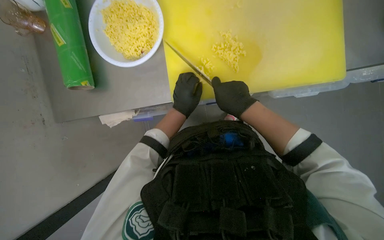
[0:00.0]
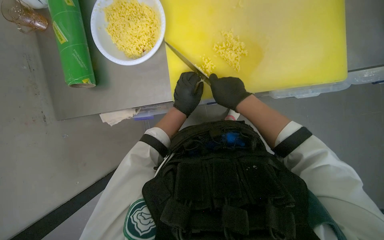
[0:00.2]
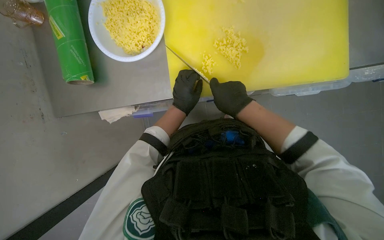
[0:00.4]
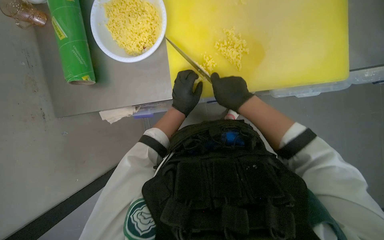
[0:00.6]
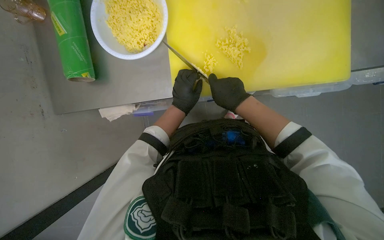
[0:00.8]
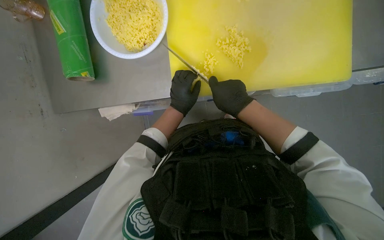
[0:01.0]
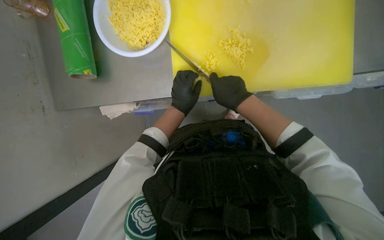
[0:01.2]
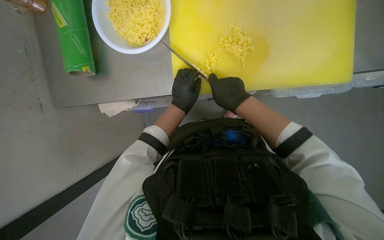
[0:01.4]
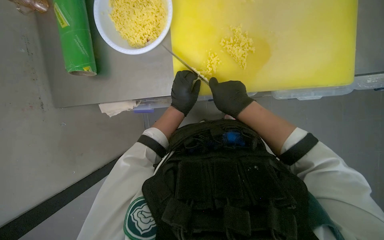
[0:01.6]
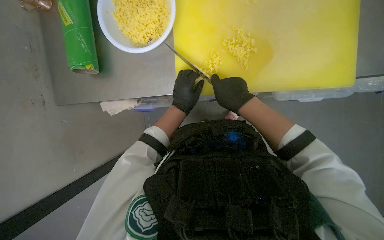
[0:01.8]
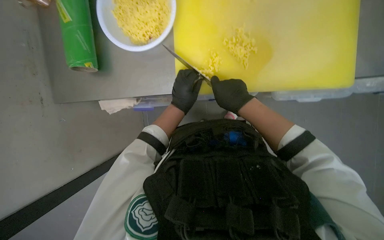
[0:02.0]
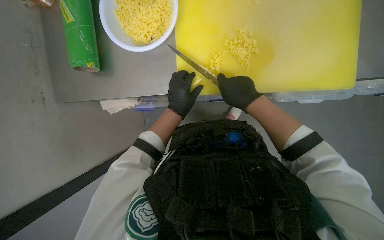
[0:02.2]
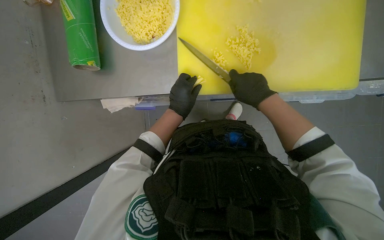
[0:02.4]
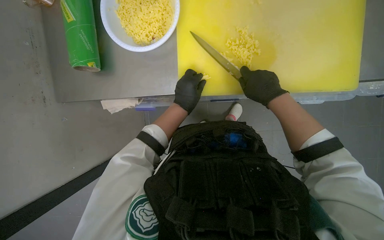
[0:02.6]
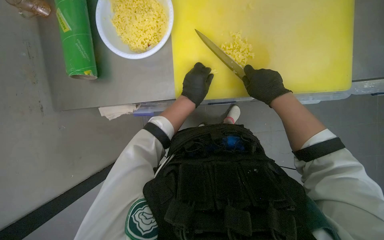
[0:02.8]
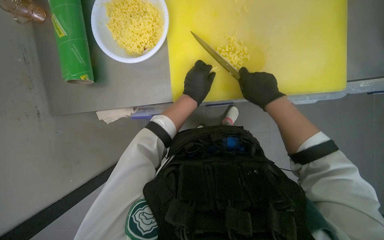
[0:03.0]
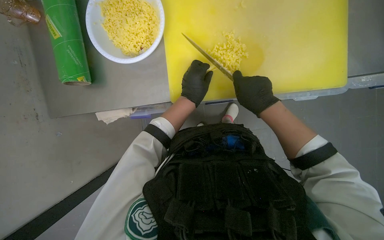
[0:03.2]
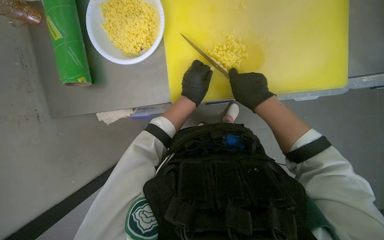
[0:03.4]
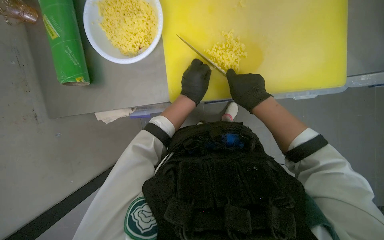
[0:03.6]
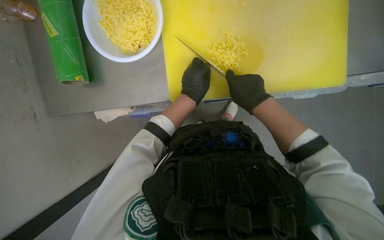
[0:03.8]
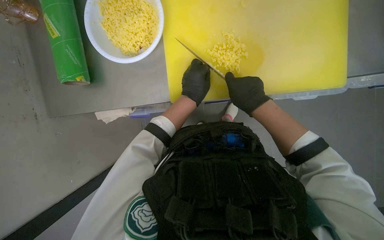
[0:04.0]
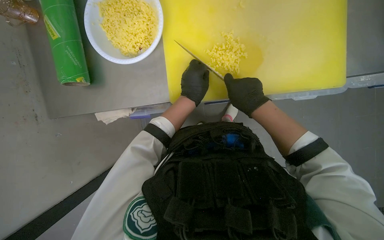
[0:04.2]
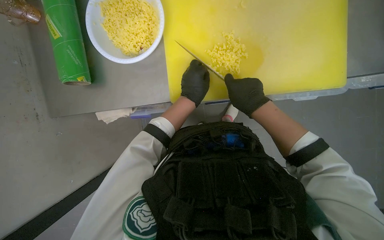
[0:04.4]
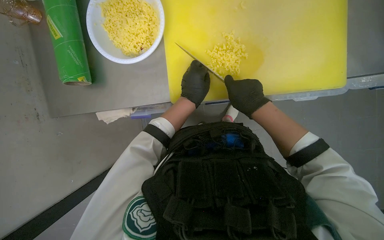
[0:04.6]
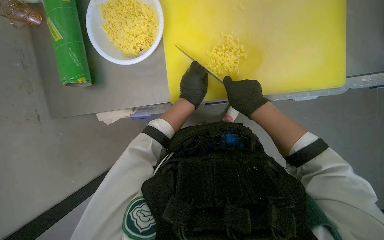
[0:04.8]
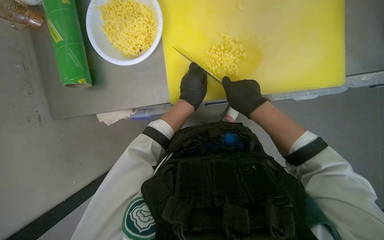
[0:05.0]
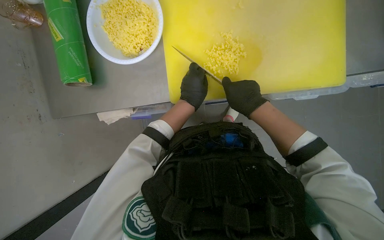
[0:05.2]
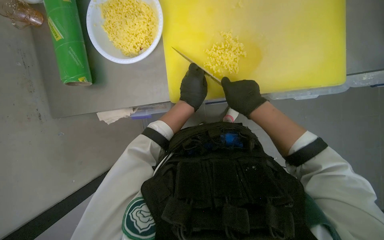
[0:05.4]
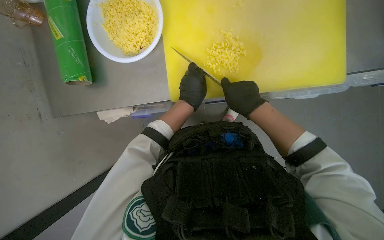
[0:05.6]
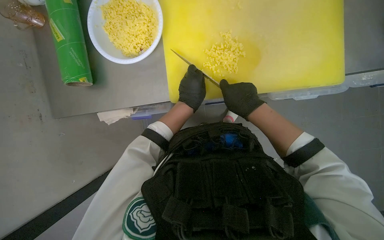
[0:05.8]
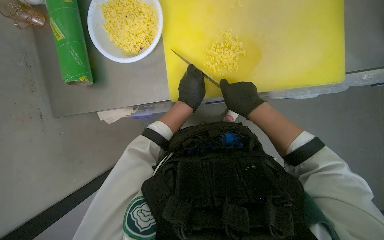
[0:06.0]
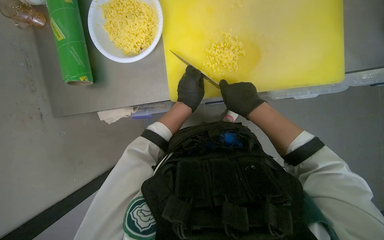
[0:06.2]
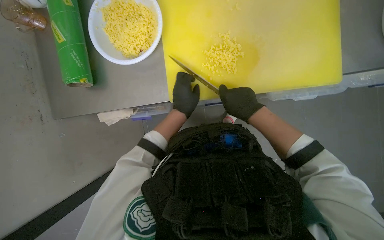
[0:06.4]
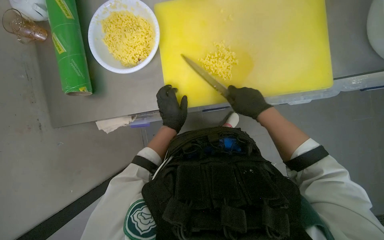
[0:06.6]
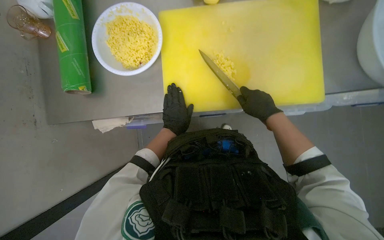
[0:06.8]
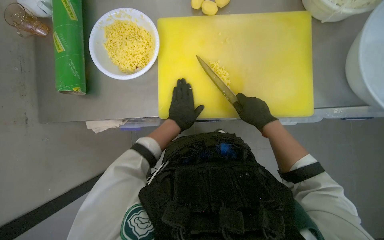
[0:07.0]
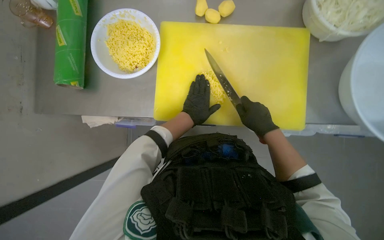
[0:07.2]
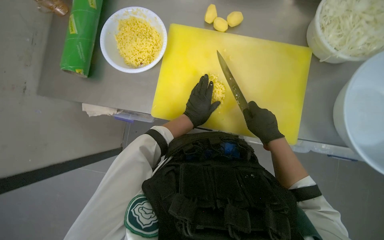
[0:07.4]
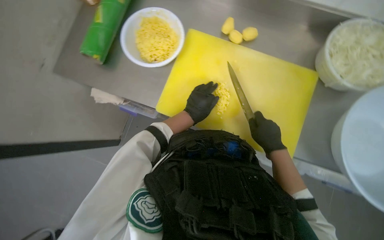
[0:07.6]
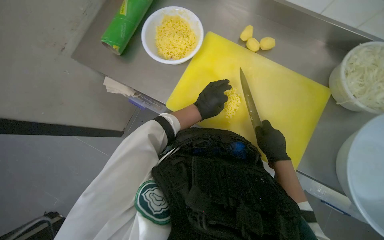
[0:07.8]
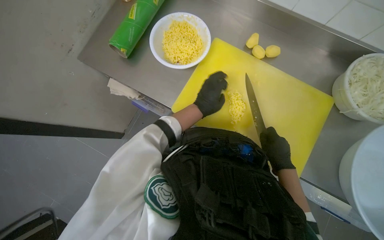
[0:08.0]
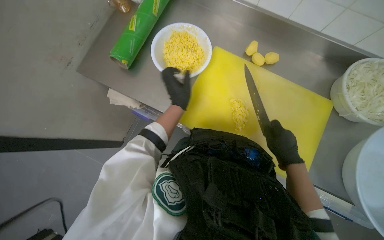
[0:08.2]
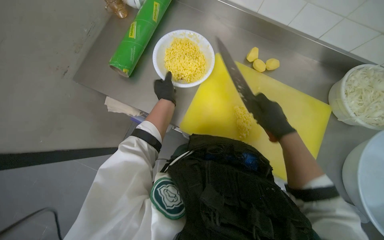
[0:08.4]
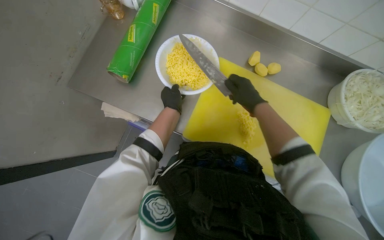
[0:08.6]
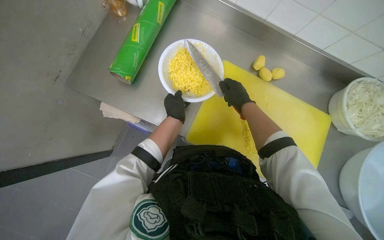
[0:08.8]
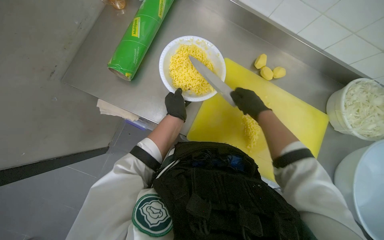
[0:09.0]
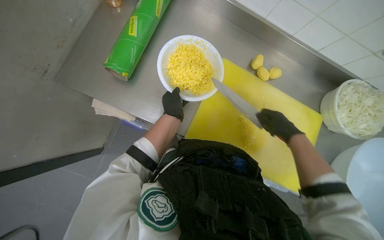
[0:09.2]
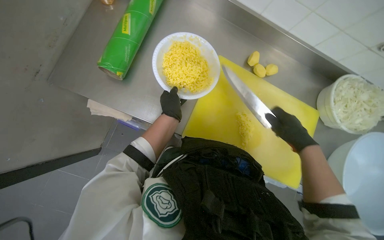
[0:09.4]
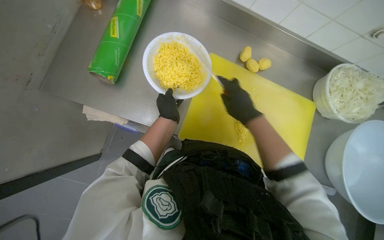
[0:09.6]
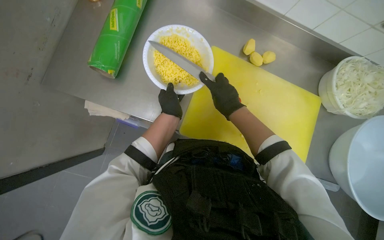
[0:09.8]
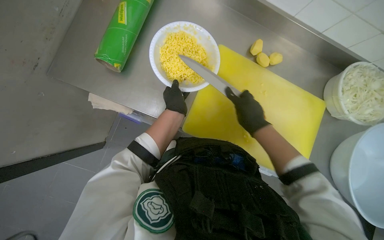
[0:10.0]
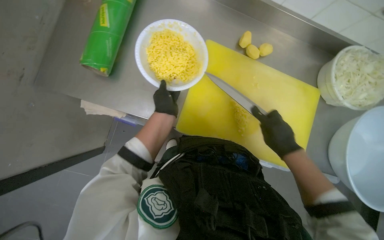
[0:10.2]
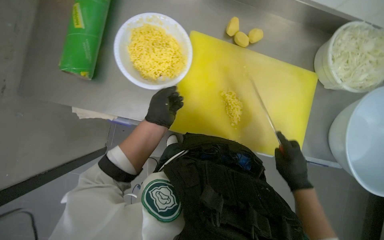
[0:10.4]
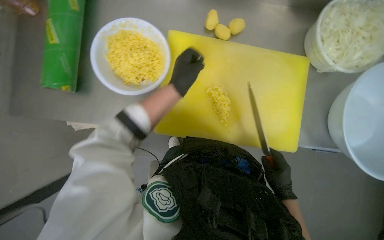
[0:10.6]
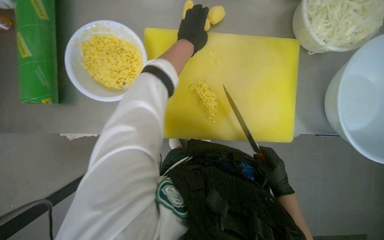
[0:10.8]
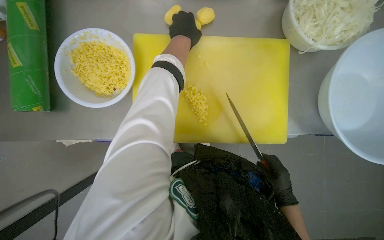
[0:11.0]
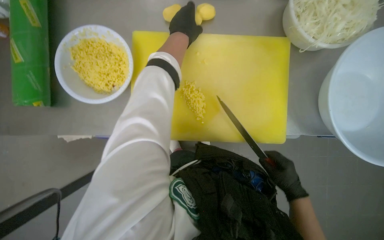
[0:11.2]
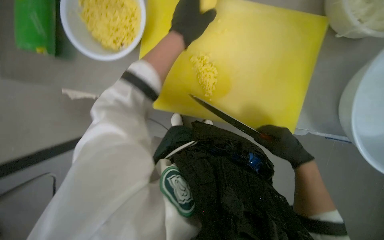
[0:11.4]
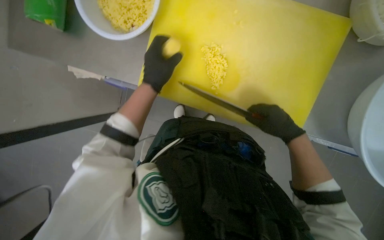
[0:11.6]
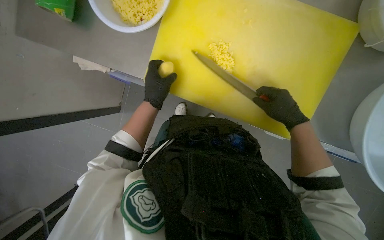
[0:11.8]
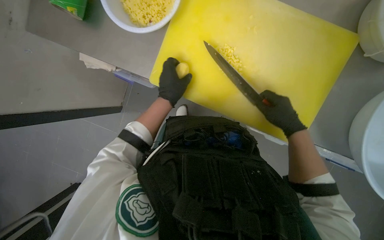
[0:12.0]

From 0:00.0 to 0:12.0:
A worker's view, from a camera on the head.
Job: preparing food.
The whole recording: Slicing and dicing potatoes. The worker slices and dices potatoes on a yellow cutting board, then transfers them to a white bowl.
From 0:00.0 to 0:01.6: The hands are busy where they are.
From 0:01.6 to 0:03.0: The right hand goes some 10 cm to the right.
From 0:03.0 to 0:06.0: The hands are busy where they are.
From 0:06.0 to 0:07.6: The scene rotates clockwise by roughly 25 degrees.
From 0:07.6 to 0:09.0: The left hand shifts roughly 20 cm to the left and farther from the camera, while the right hand goes some 25 cm up the picture.
From 0:09.0 to 0:10.4: The right hand moves down the picture and to the right, approximately 35 cm.
From 0:10.4 to 0:12.0: The left hand travels up the picture and back again, some 30 cm each way; the right hand travels up the picture by approximately 10 cm.

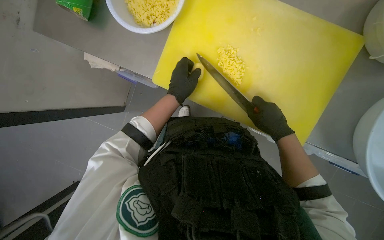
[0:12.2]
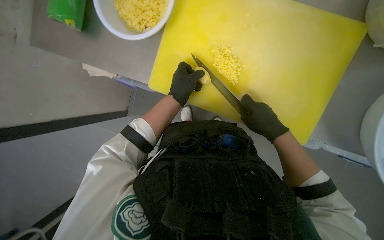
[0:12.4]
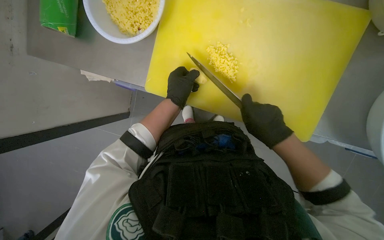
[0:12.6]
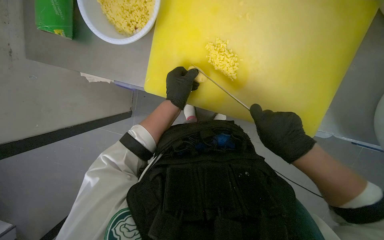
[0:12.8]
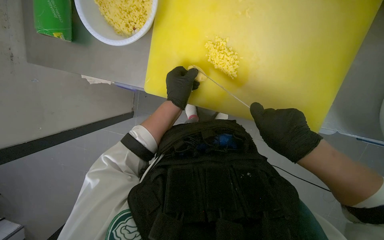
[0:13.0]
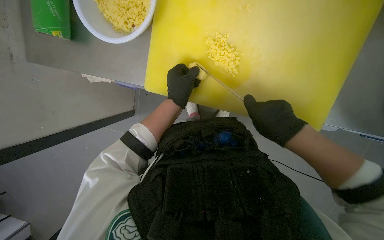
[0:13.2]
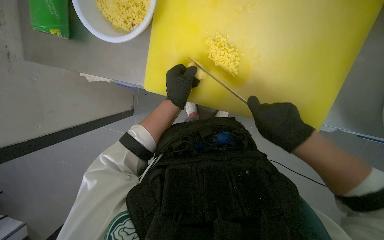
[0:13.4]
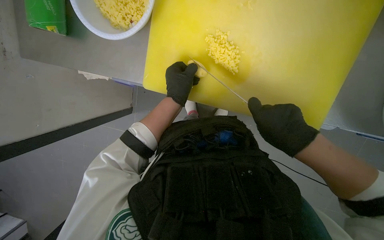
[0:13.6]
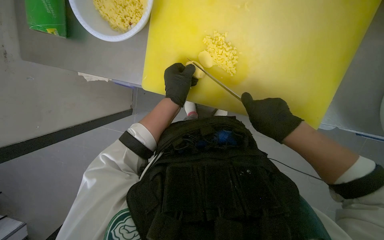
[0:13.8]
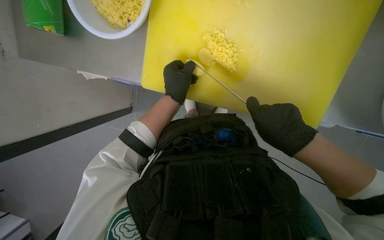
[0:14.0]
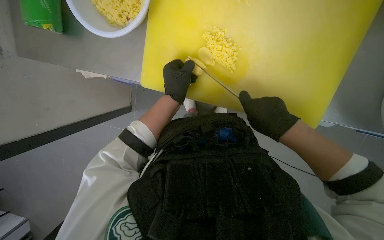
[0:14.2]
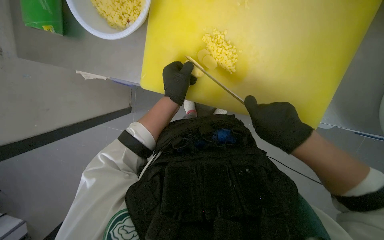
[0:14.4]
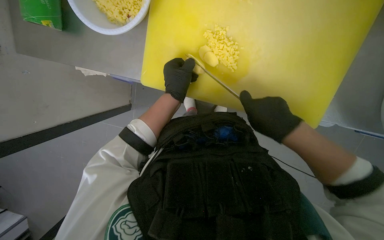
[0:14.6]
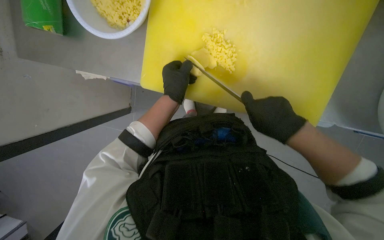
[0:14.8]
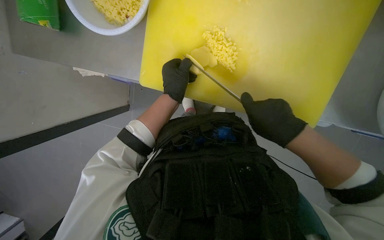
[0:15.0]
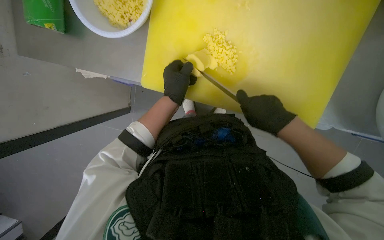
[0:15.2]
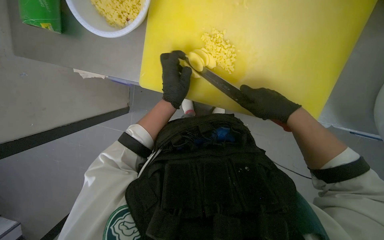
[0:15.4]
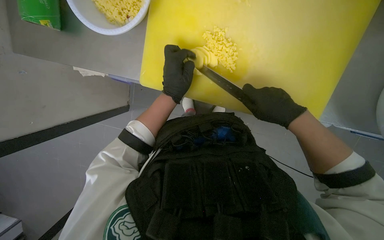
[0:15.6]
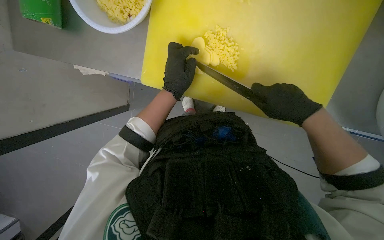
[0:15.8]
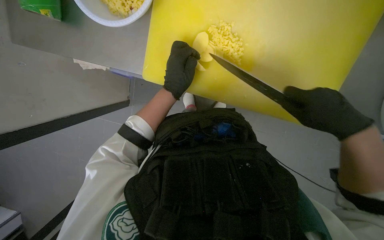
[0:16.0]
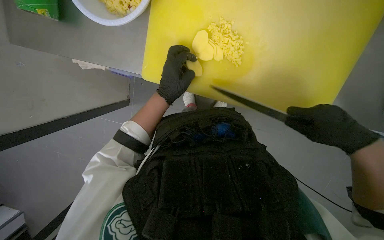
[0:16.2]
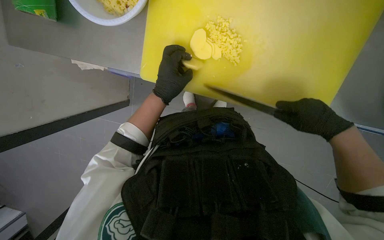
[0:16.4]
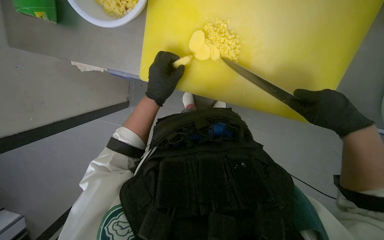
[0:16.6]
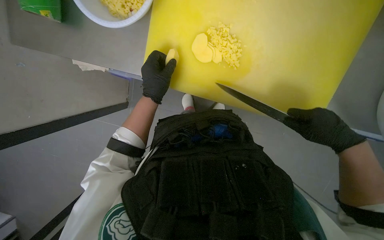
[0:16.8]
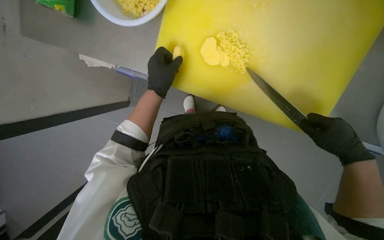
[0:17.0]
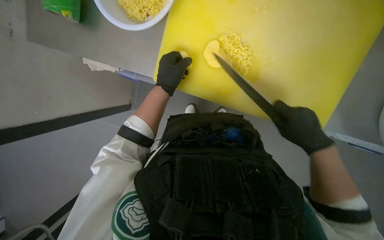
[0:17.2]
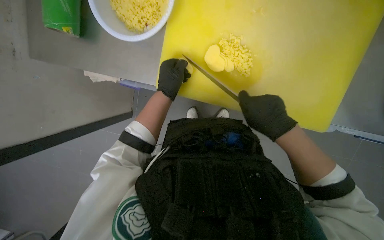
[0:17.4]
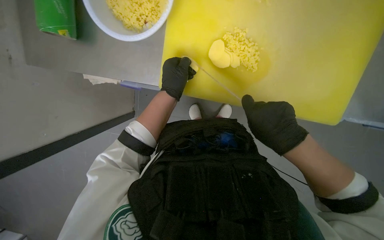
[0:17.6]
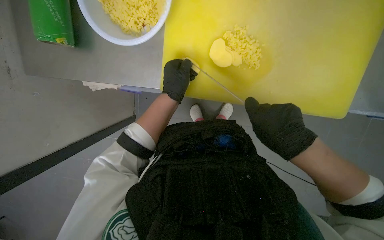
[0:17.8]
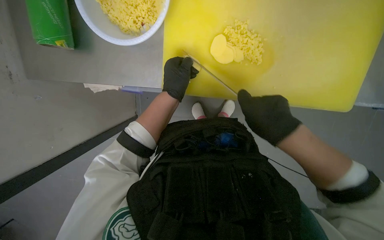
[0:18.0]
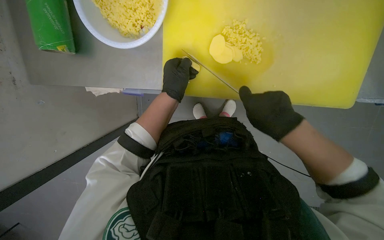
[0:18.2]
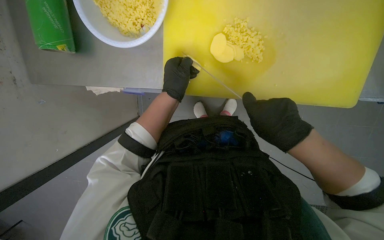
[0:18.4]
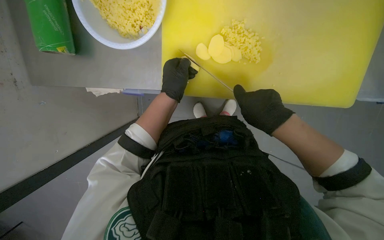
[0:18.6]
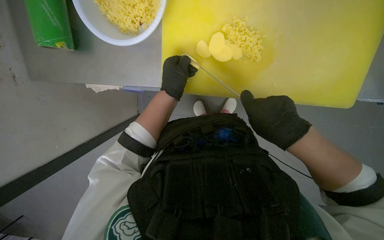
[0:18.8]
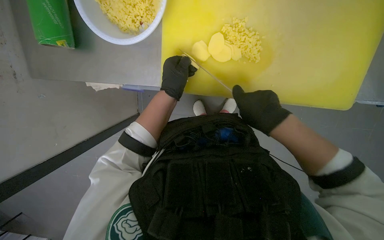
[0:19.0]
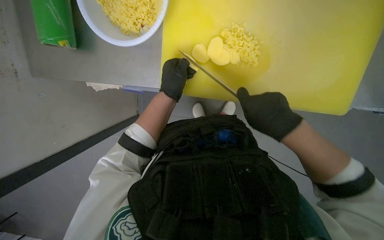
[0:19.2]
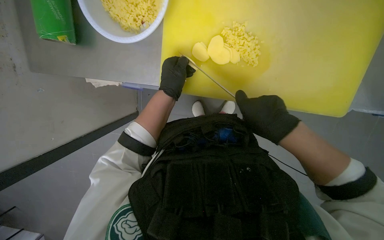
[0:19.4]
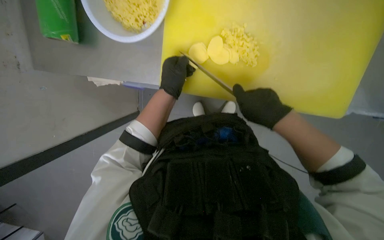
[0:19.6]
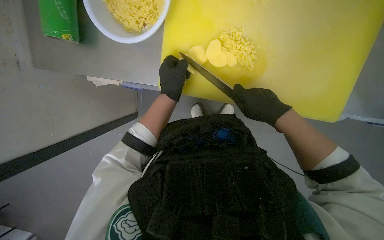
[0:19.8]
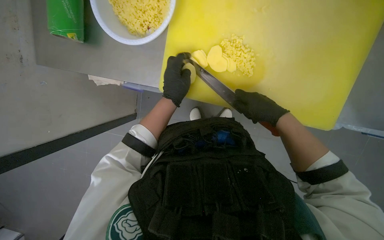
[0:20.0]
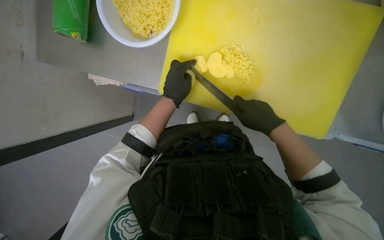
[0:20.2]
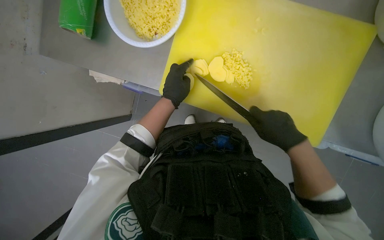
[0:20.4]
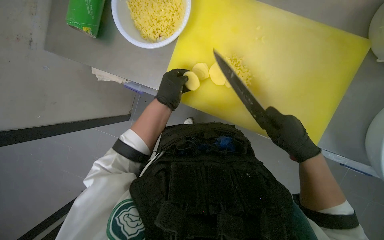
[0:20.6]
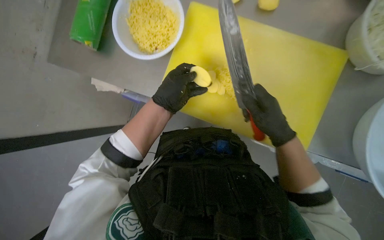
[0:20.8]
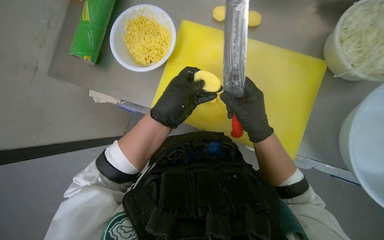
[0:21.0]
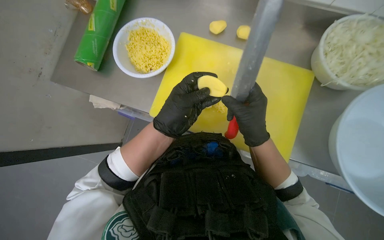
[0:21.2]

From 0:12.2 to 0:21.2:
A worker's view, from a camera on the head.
Job: preparing food.
The whole recording: Slicing and dicing potatoes. The worker slices and dices potatoes on a yellow cutting board, then transfers them to a white bowl.
From 0:13.8 to 0:15.2: The hands work in one place, with small movements.
From 0:15.2 to 0:16.6: The right hand shifts about 10 cm to the right.
From 0:16.6 to 0:18.2: The right hand moves to the left, approximately 25 cm.
From 0:18.2 to 0:19.8: The hands work in one place, with small movements.
From 0:19.8 to 0:21.2: The view tips upward by some 20 degrees. The left hand is displaced nearer to the camera by about 15 cm.
